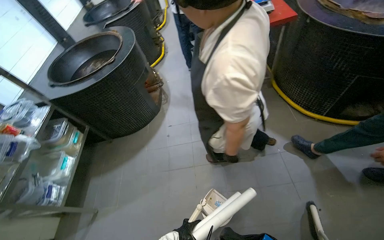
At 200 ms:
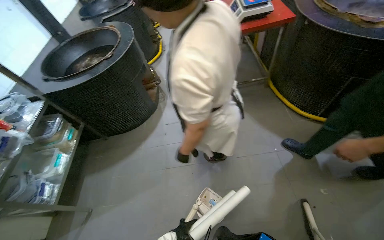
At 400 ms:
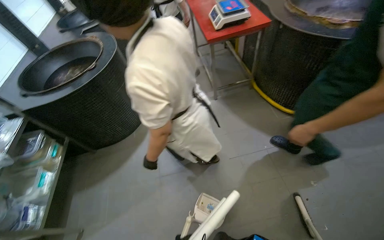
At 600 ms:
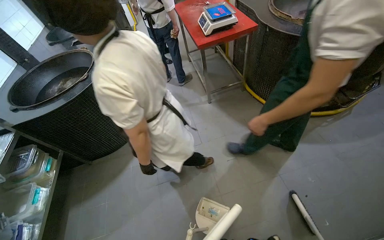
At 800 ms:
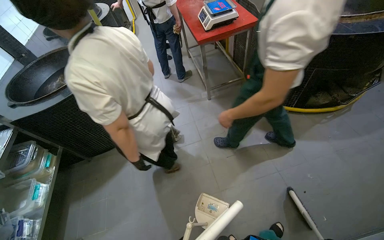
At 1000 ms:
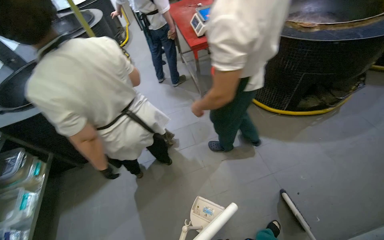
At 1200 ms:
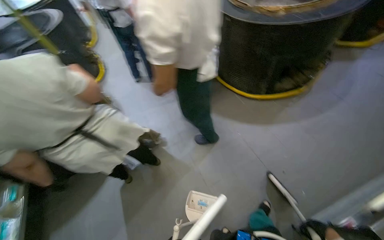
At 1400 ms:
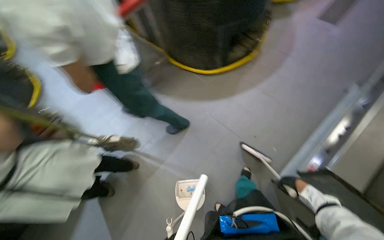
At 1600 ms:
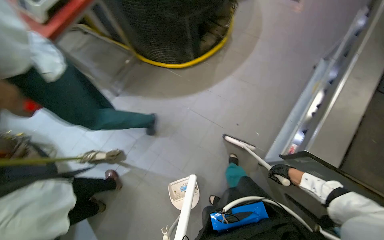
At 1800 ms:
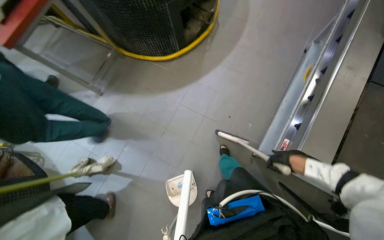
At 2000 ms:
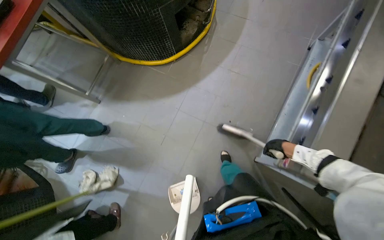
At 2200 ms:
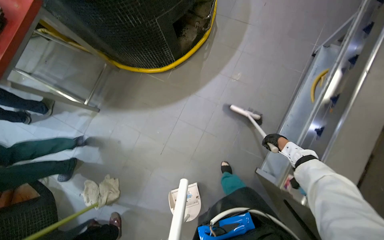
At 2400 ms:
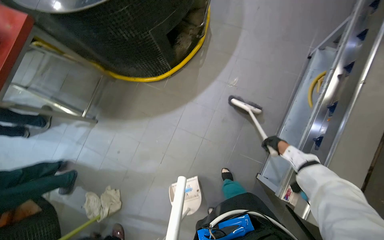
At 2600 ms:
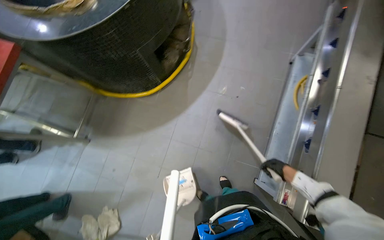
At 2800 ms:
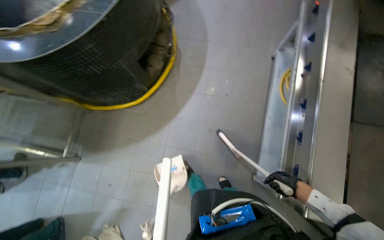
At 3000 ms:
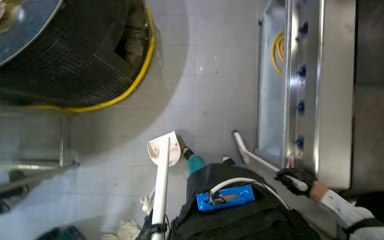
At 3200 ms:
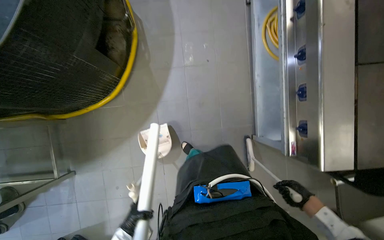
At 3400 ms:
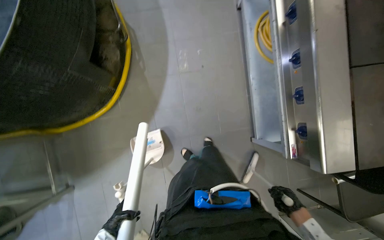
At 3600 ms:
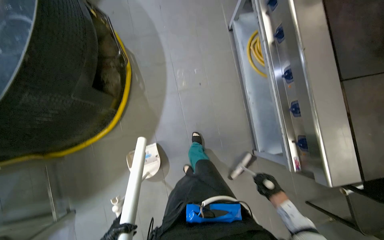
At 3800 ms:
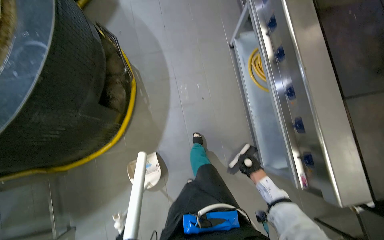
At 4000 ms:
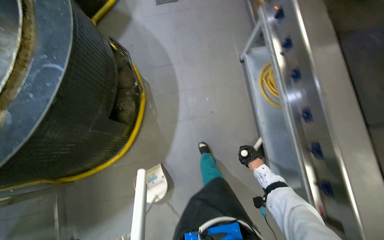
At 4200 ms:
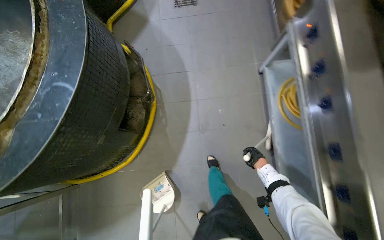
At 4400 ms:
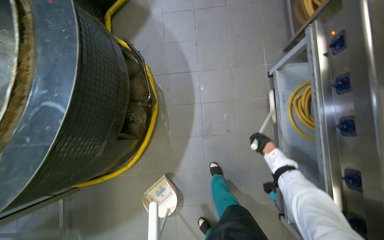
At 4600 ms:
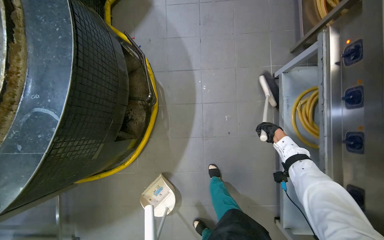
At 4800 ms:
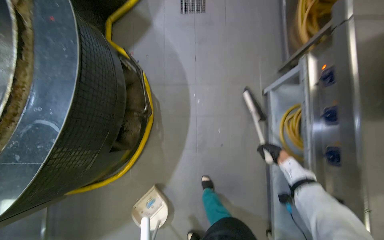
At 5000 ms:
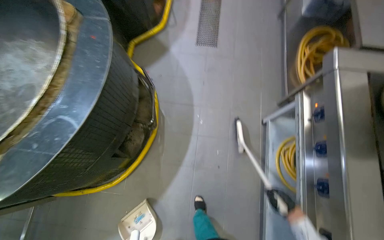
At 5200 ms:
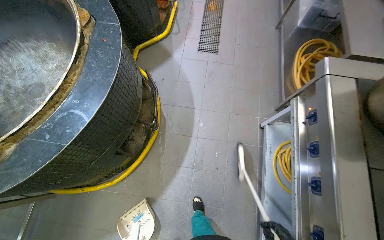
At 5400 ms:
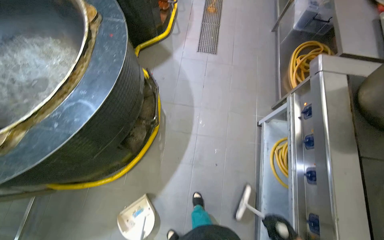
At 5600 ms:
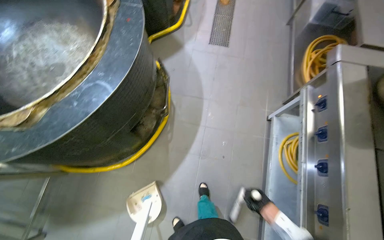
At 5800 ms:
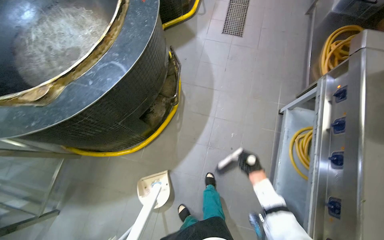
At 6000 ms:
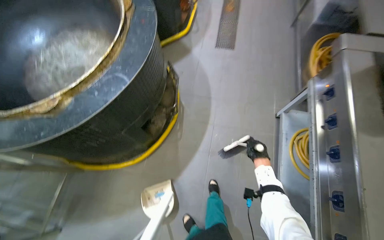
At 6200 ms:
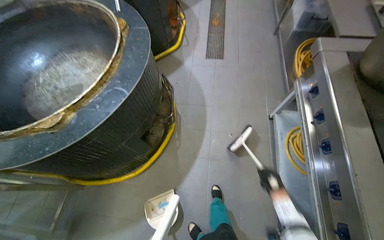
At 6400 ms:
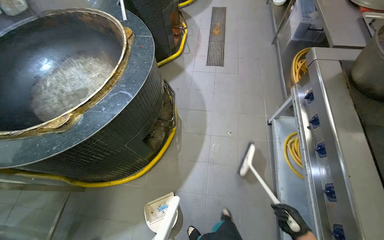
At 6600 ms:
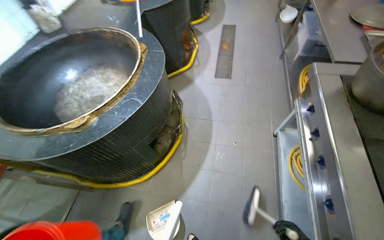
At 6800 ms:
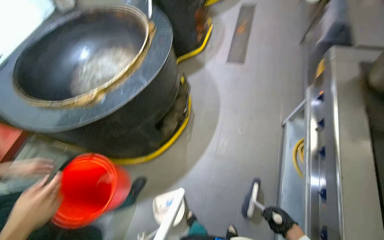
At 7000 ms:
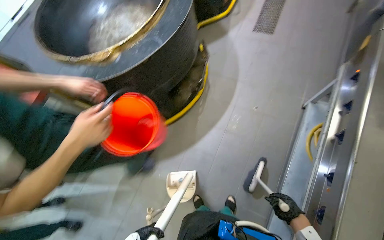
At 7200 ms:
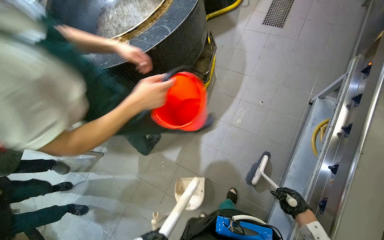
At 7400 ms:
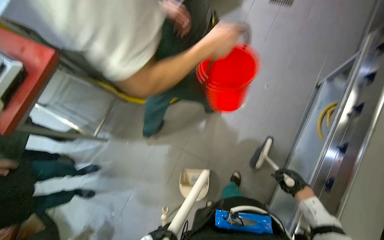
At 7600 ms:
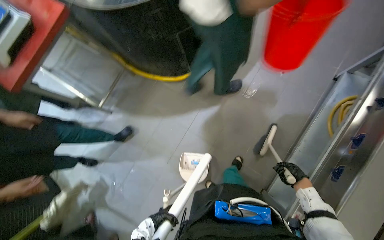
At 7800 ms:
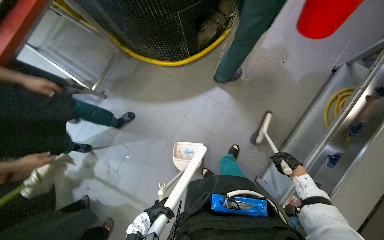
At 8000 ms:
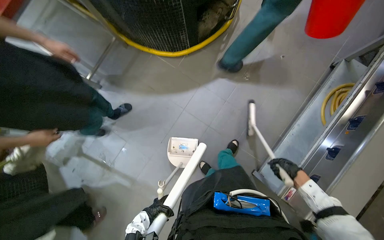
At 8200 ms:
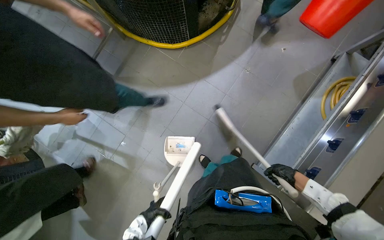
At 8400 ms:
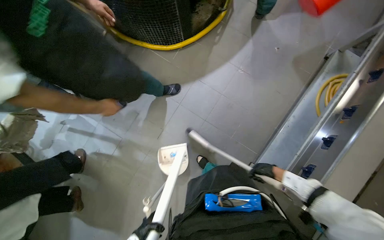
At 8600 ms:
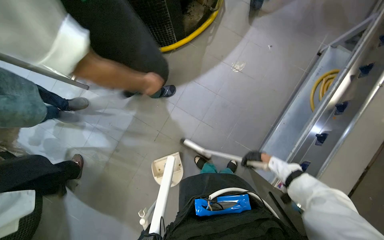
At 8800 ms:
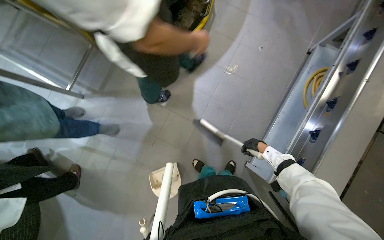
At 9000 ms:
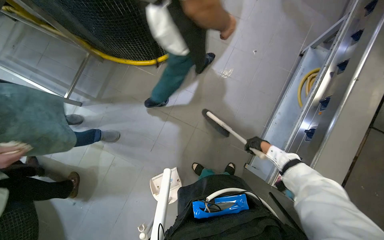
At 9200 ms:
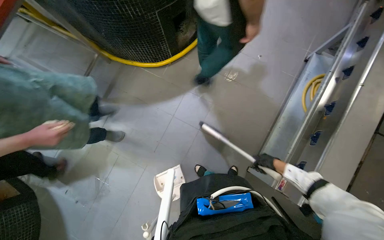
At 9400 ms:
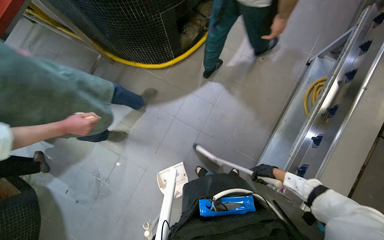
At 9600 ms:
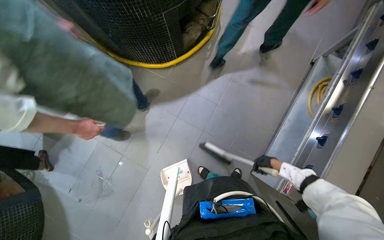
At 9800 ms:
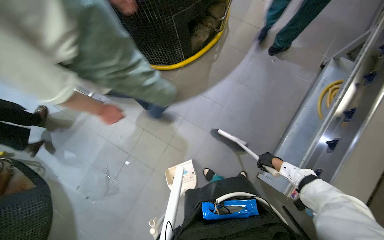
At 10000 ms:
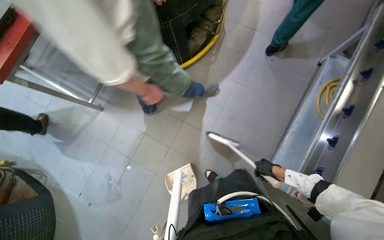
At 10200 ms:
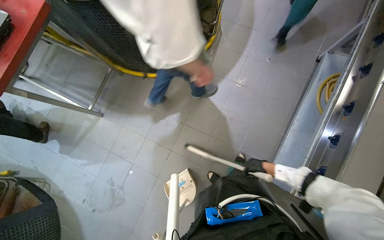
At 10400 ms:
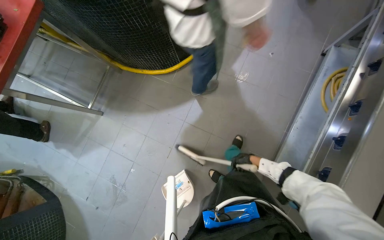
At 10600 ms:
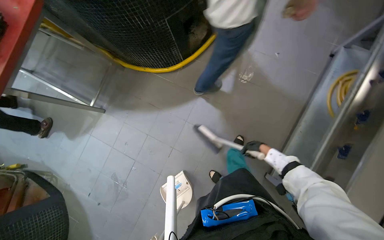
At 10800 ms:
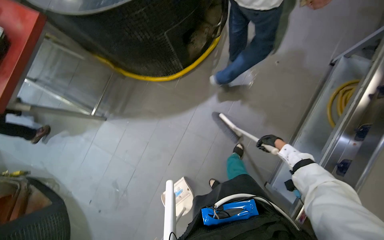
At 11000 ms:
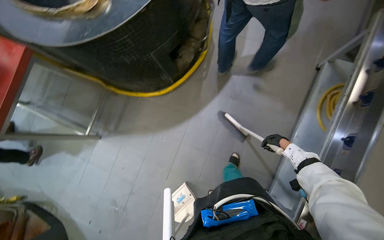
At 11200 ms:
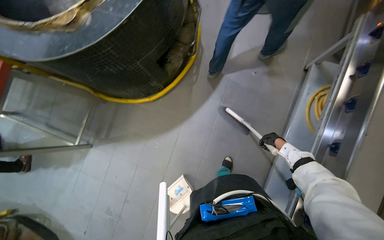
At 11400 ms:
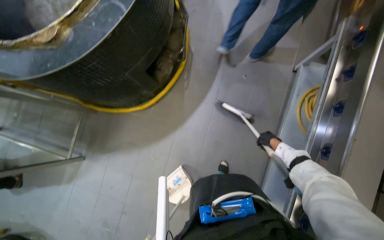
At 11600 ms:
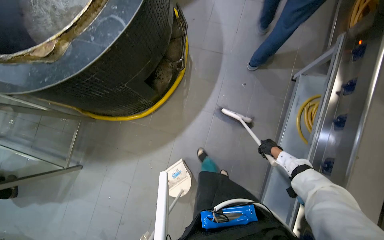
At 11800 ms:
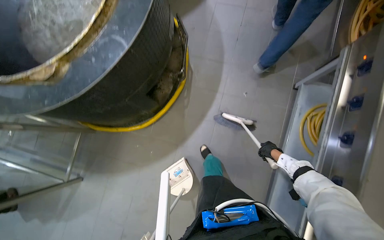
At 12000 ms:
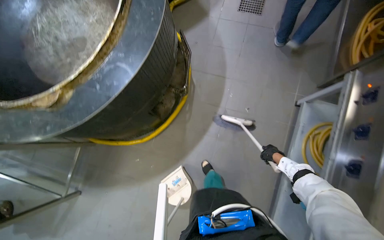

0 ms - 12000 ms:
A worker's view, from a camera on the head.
Job: sweeping floor.
The whole recording: Sweeping kitchen floor. The worker sweeps the kitchen floor with a broom and dustpan, moving chairs to clean underneath them.
0 ms - 1600 ms: The wearer looks roughly 55 degrees further to the right.
1600 ms - 3000 ms: The camera travels some 50 cm. The wearer looks approximately 15 degrees further downward. The scene rotates counterclockwise by some 30 degrees.
3000 ms - 4400 ms: The camera is carried approximately 50 cm.
4400 ms - 6000 ms: The view tips upward by some 15 degrees.
6000 ms - 7600 ms: The head rotates some 20 degrees to the left. The camera pitches downward, by approximately 15 degrees.
7600 ms - 9000 ms: The right hand goes approximately 10 cm to the left.
9000 ms - 10400 ms: The right hand goes roughly 10 cm to the left.
10400 ms - 12000 ms: The camera pitches upward, by approximately 15 degrees. The right hand shifts some 15 cm to the right.

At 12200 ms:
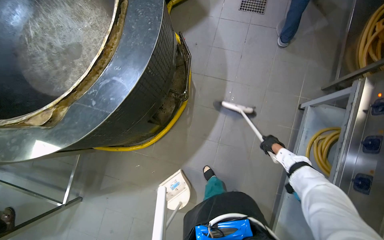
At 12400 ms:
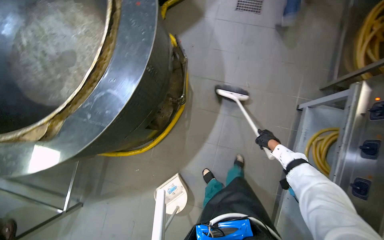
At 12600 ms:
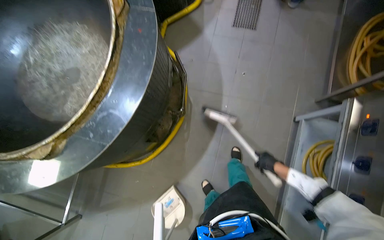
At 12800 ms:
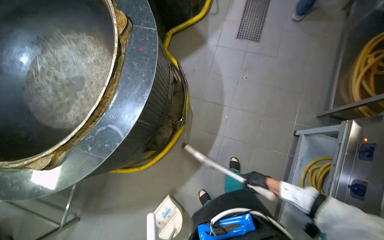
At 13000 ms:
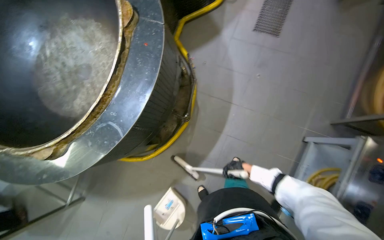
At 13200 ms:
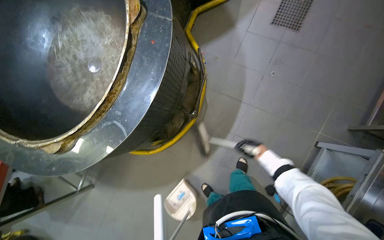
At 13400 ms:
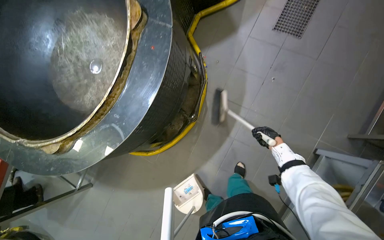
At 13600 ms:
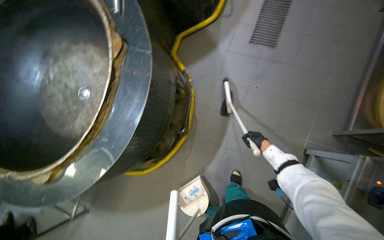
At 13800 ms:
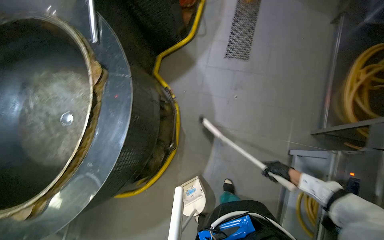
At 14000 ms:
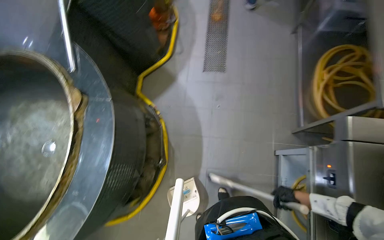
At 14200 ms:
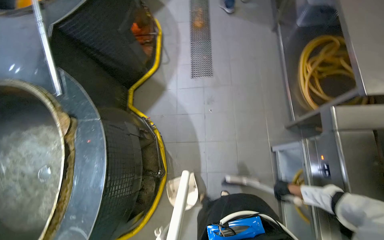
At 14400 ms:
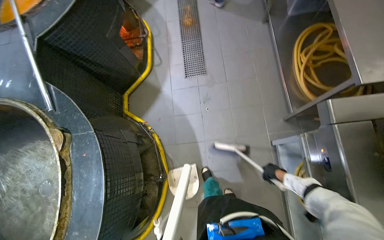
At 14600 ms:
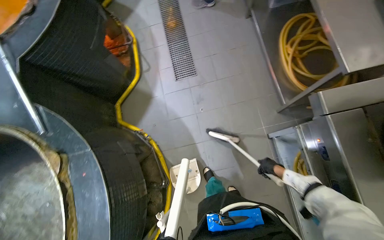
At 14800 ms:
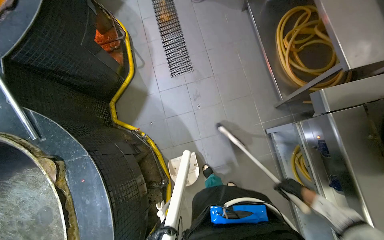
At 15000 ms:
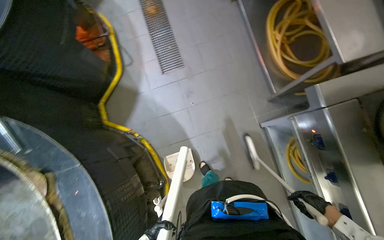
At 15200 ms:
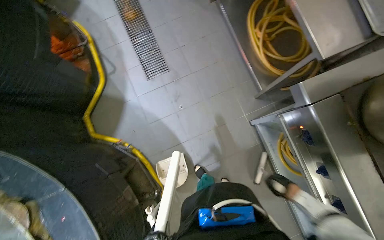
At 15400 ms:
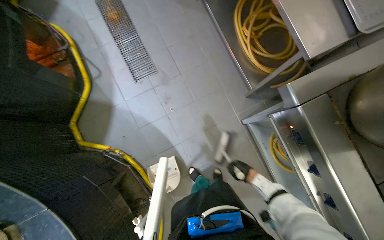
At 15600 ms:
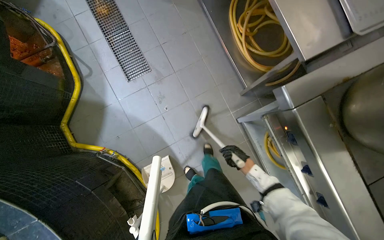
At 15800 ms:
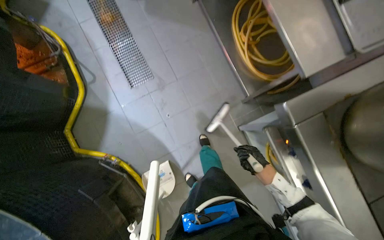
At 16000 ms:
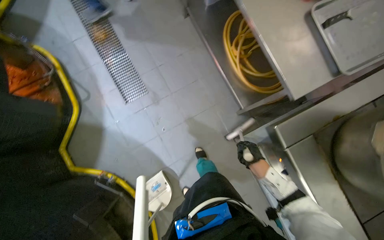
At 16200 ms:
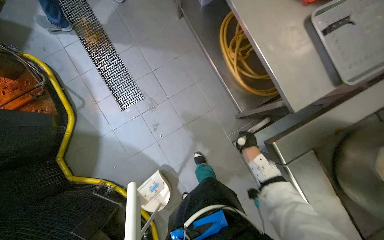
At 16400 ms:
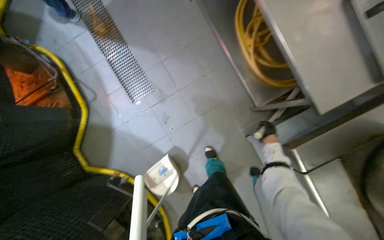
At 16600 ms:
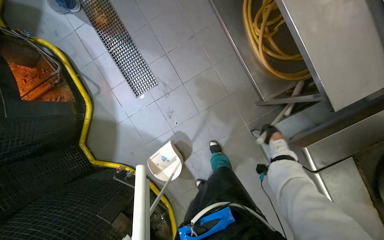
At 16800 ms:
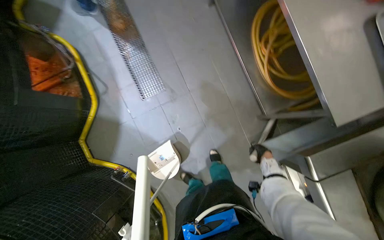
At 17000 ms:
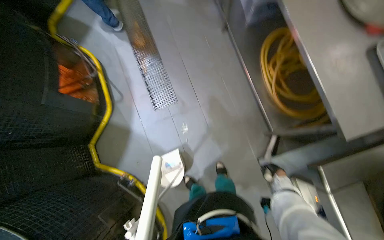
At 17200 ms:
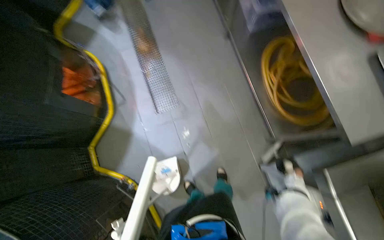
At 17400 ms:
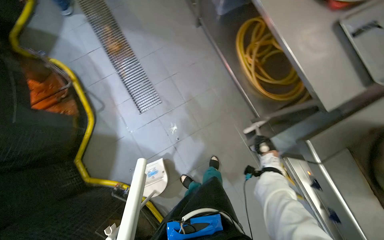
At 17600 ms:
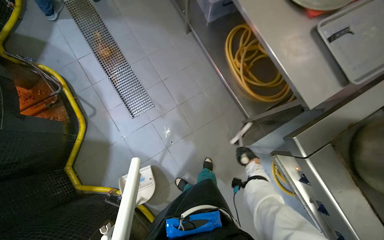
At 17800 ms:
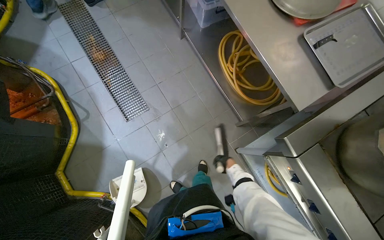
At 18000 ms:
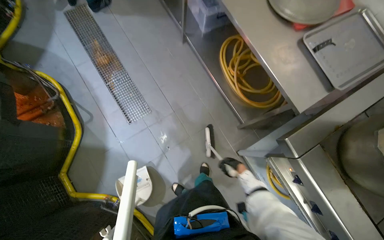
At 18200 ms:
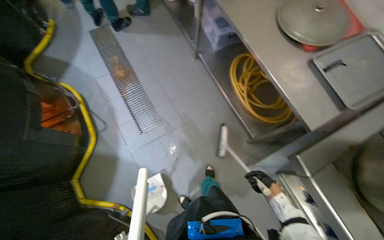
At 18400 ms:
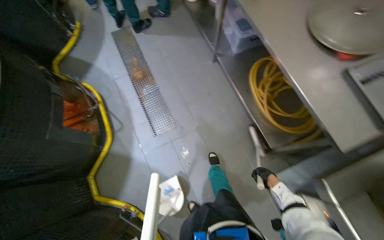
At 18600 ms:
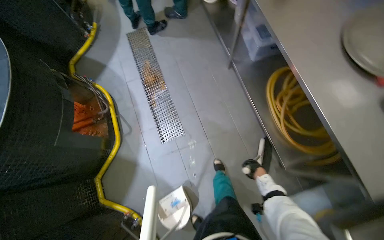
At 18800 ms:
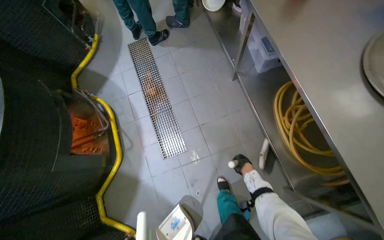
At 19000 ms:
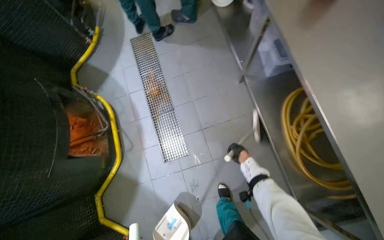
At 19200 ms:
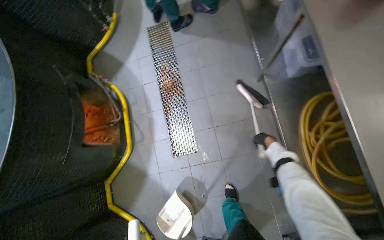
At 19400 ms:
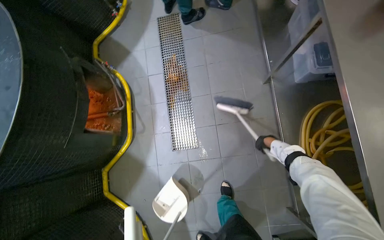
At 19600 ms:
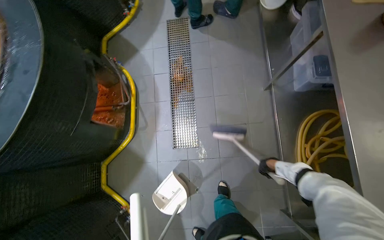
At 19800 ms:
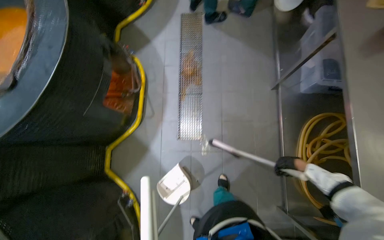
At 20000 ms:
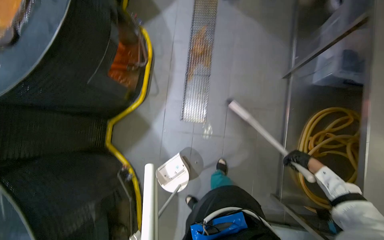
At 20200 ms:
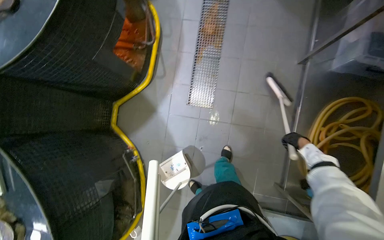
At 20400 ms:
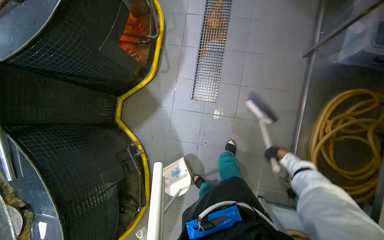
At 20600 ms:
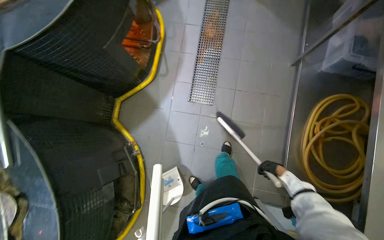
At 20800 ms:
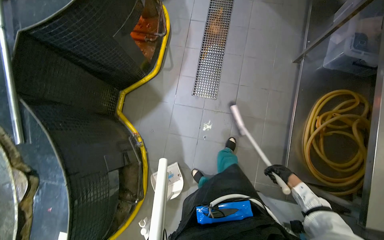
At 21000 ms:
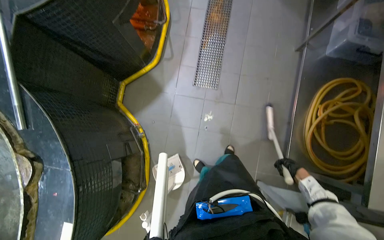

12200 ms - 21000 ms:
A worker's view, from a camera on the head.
Job: sweeping floor.
The whole recording: Sweeping kitchen floor. The worker sweeps the kitchen floor with a broom and dustpan, moving chairs to clean underneath them.
12200 ms - 13600 ms: The right hand moves some 10 cm to the left and comes back.
13600 ms - 15200 ms: The head turns to the right by some 45 degrees.
15200 ms - 16600 ms: The camera travels approximately 40 cm.
16600 ms - 18000 ms: The view tilts approximately 15 degrees upward.
18000 ms - 19600 ms: The wearer moves about 50 cm. The wearer looks approximately 30 degrees further to the left.
19600 ms - 21000 ms: The camera travels some 50 cm.
